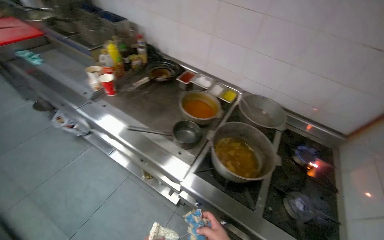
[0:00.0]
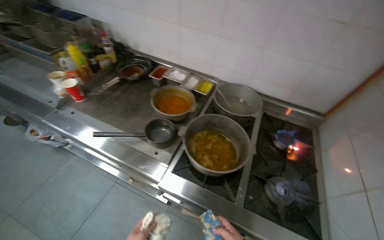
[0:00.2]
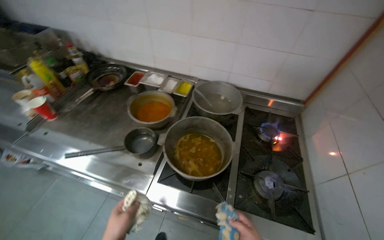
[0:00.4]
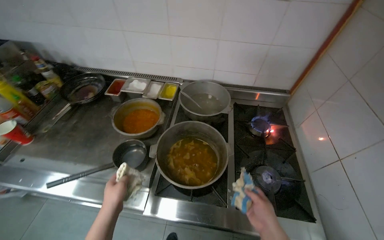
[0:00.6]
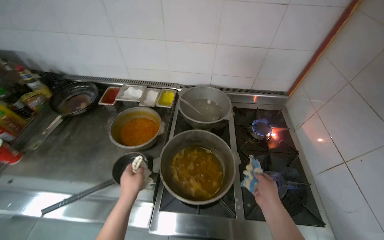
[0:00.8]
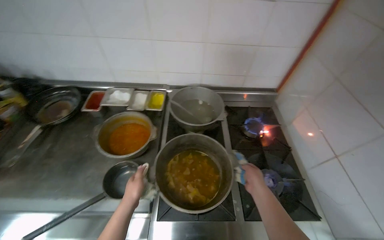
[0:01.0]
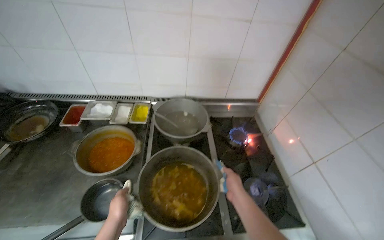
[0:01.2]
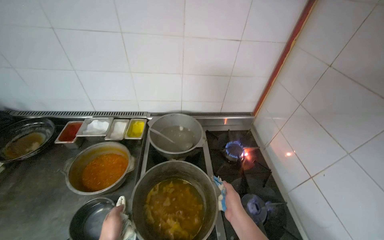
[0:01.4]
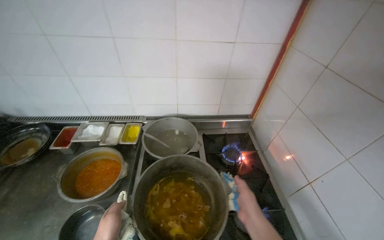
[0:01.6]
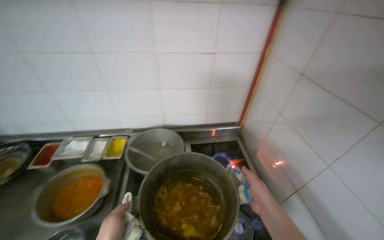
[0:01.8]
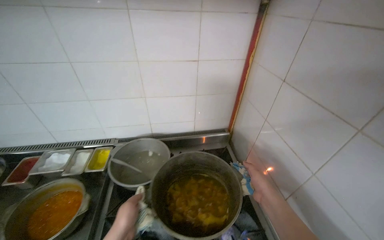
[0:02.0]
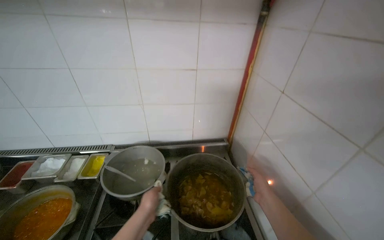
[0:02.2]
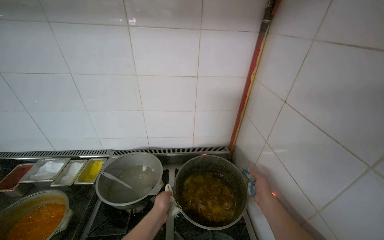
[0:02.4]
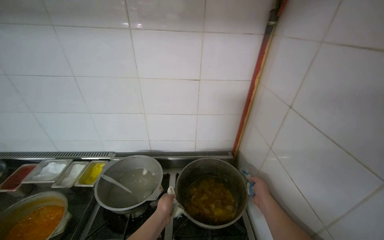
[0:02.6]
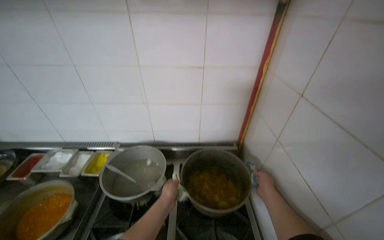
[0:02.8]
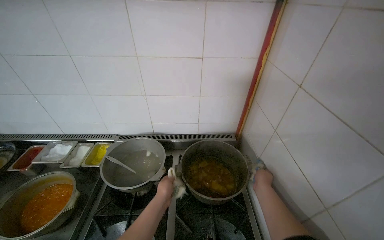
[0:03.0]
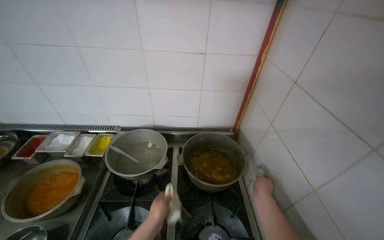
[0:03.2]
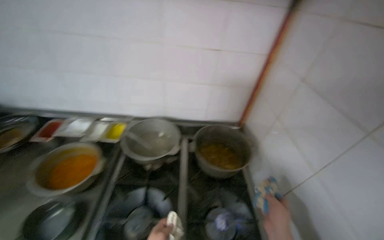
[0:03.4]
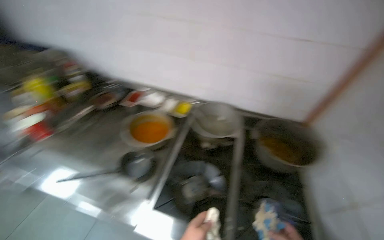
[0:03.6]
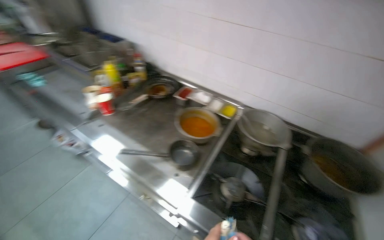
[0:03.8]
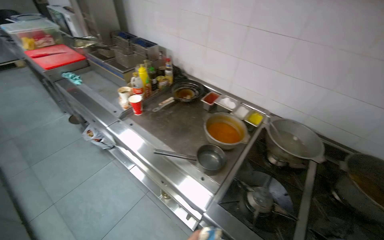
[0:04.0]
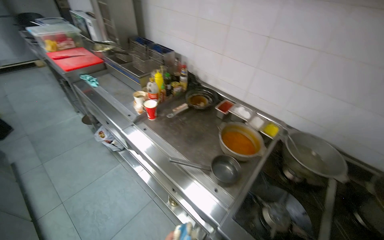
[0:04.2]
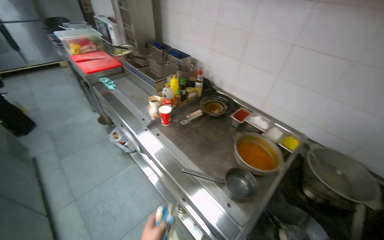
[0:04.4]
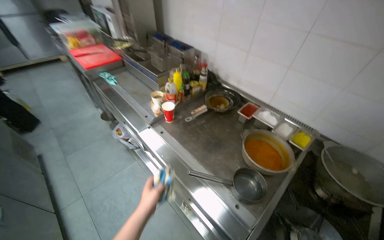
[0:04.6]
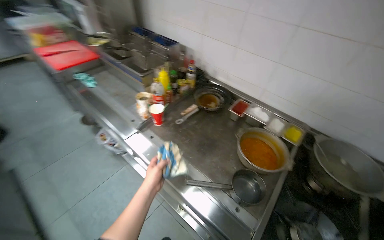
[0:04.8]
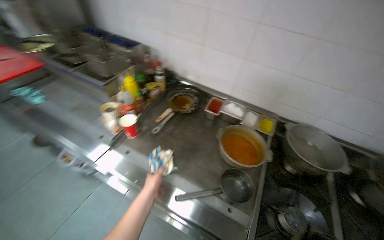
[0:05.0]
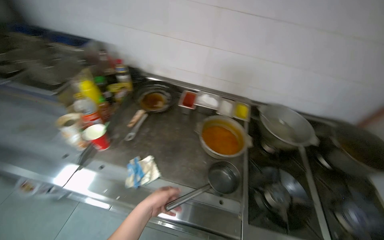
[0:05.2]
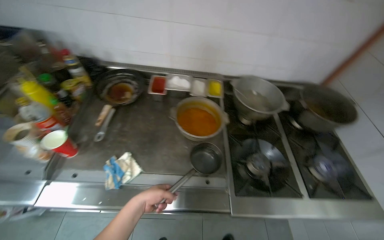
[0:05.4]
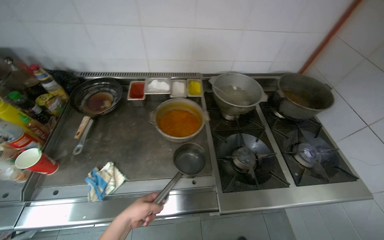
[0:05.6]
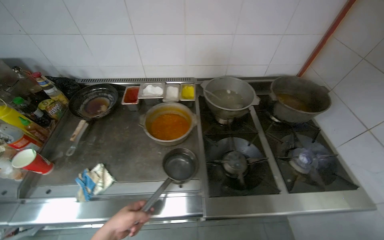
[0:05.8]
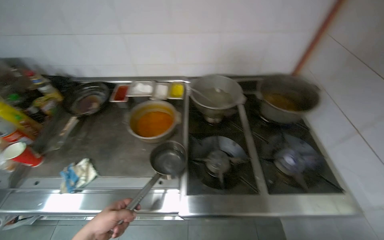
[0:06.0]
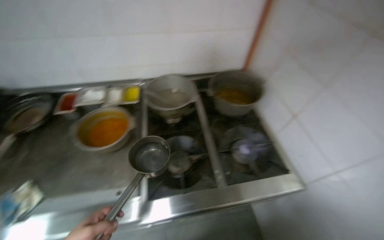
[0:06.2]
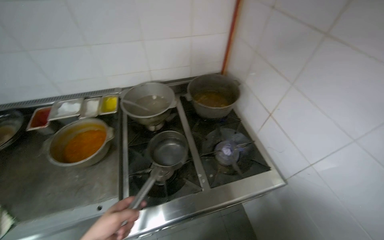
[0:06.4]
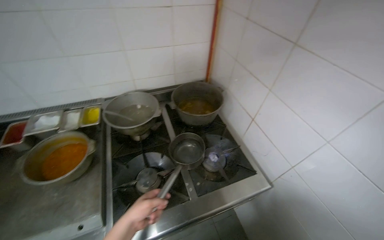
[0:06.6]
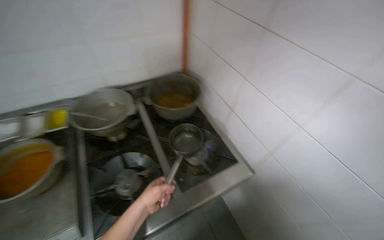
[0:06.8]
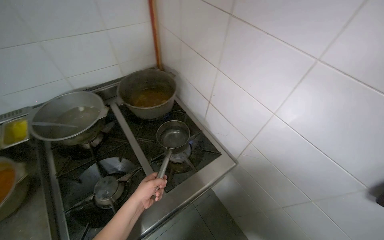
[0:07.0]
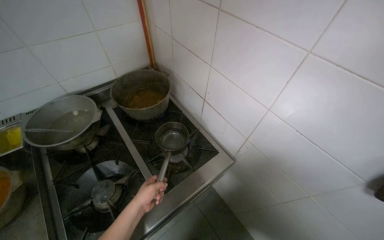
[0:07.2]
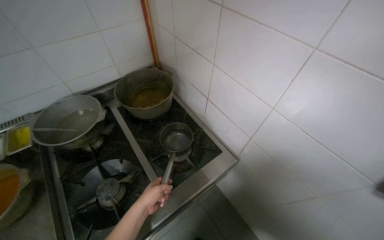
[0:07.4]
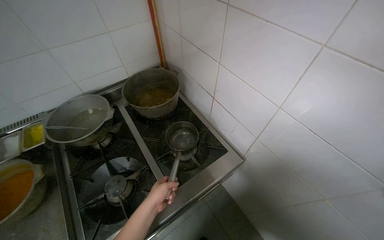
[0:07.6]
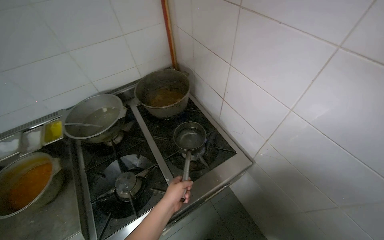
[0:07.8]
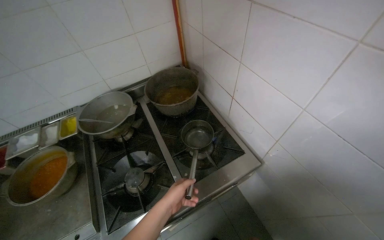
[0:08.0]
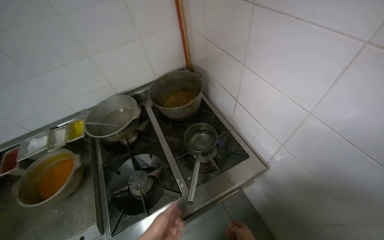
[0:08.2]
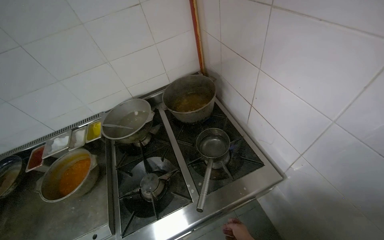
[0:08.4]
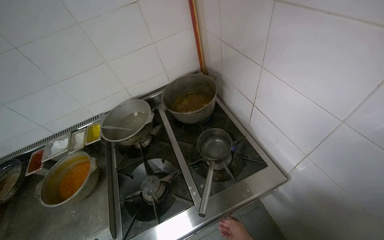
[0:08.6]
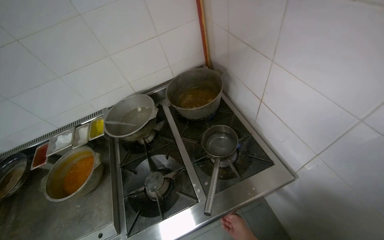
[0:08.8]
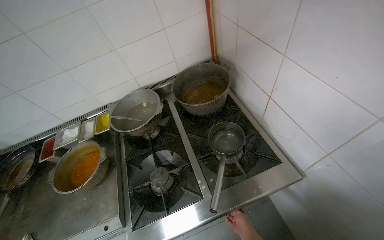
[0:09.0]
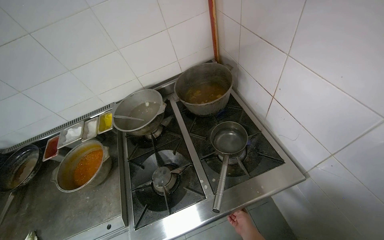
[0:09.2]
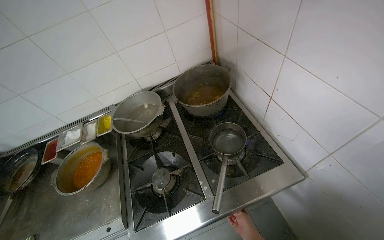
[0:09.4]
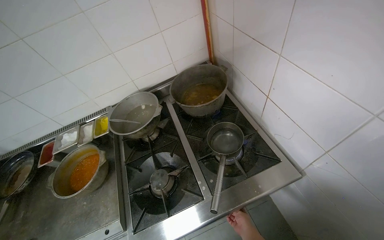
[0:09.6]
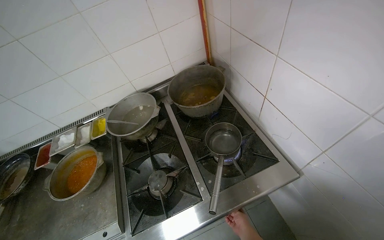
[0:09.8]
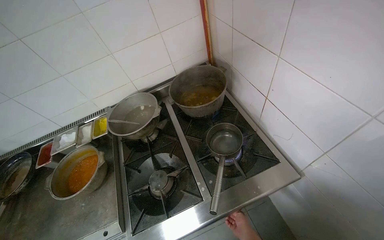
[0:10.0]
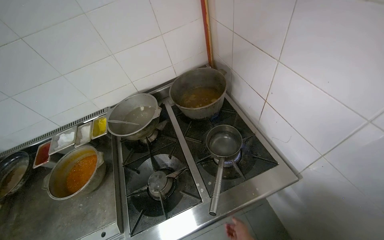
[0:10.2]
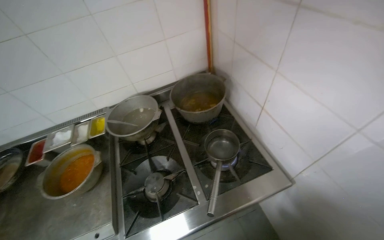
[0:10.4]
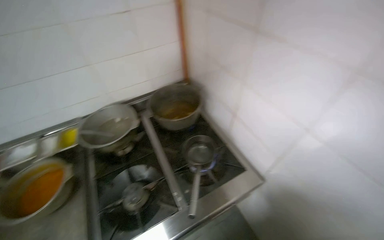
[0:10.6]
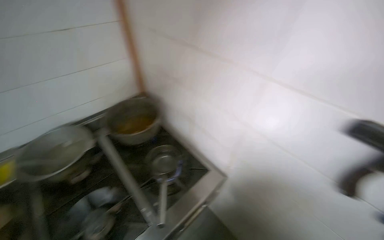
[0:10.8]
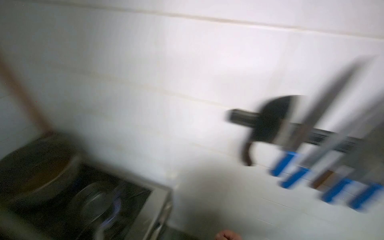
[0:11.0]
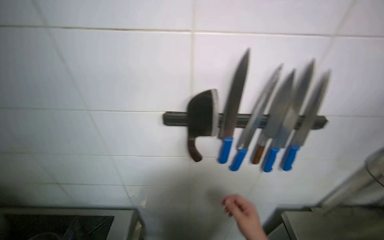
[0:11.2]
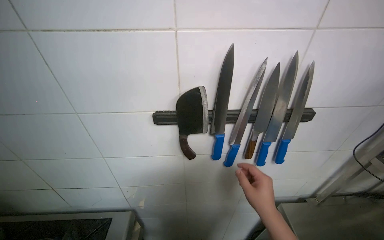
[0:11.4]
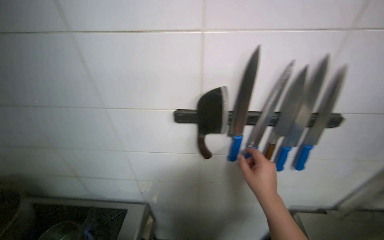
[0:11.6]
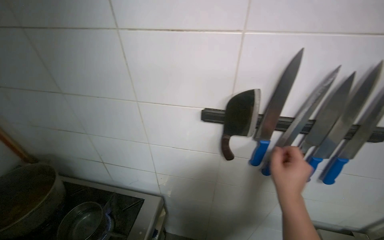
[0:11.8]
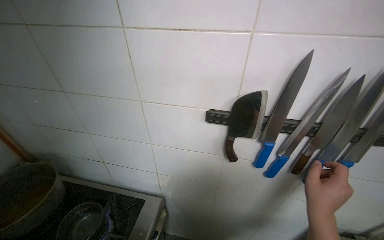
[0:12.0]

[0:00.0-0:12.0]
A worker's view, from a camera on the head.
Job: cooking food.
The whole recording: Preparing instant noodles. The worker sets up a pot on the stove, adds instant noodles, and seasons them.
0:00.0 to 0:01.6: The wearer looks roughly 35 degrees further to the right.
0:01.6 to 0:03.0: The right hand goes roughly 40 cm farther from the camera and to the right.
0:03.0 to 0:04.4: The head travels approximately 70 cm. The wearer looks about 45 degrees further to the left.
0:04.4 to 0:06.0: The head turns to the right by some 45 degrees. The view tips downward by approximately 15 degrees.
0:06.0 to 0:07.6: The head turns to the right by some 35 degrees.
0:07.6 to 0:09.0: The view swings approximately 20 degrees to the left.
0:10.4 to 0:12.0: The head rotates some 60 degrees to the right. The view tilts about 15 degrees upward.

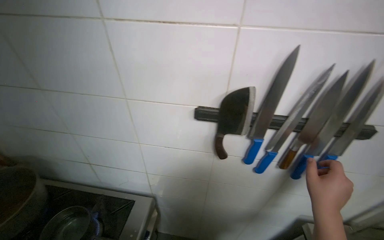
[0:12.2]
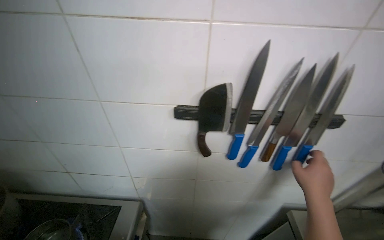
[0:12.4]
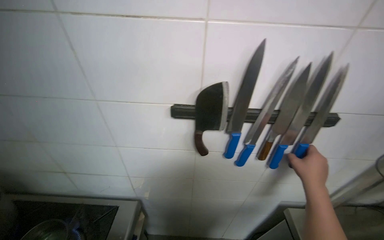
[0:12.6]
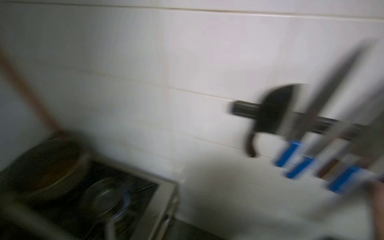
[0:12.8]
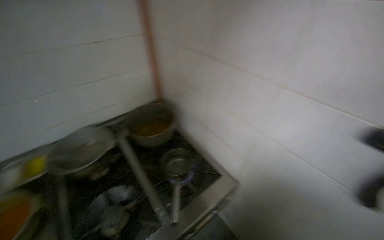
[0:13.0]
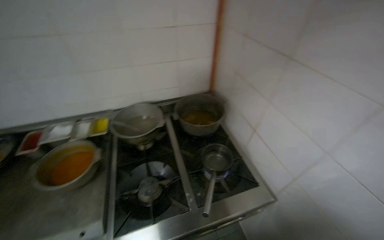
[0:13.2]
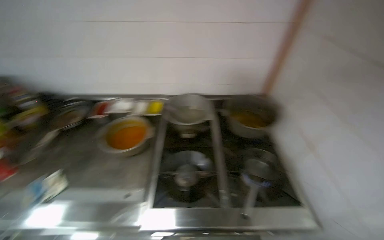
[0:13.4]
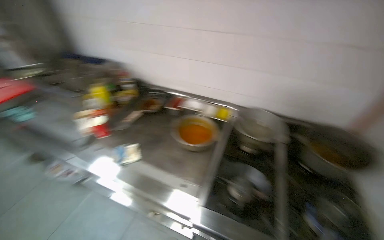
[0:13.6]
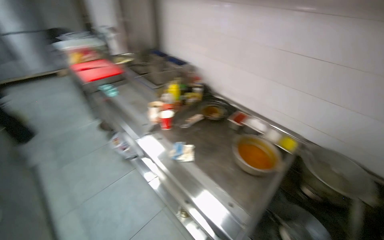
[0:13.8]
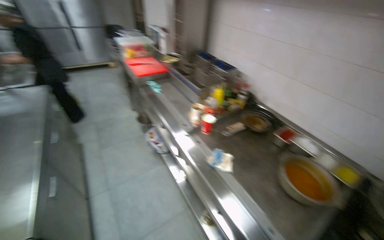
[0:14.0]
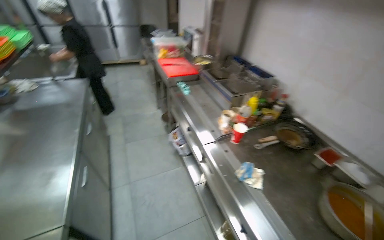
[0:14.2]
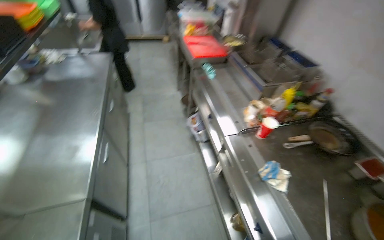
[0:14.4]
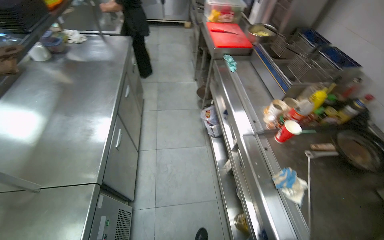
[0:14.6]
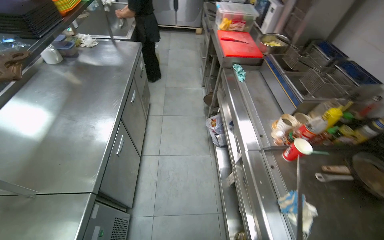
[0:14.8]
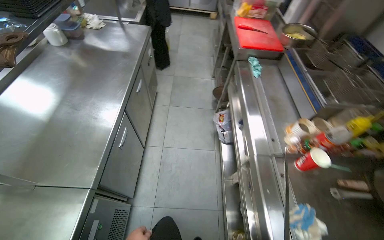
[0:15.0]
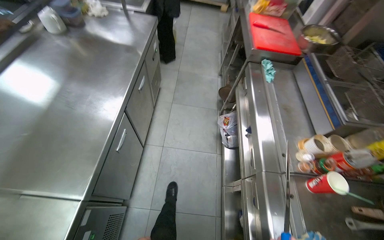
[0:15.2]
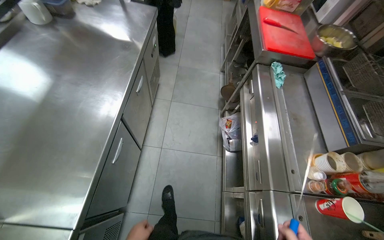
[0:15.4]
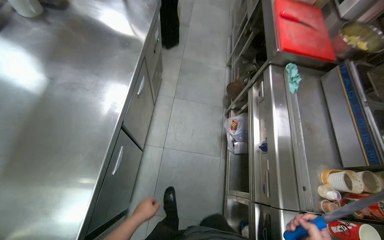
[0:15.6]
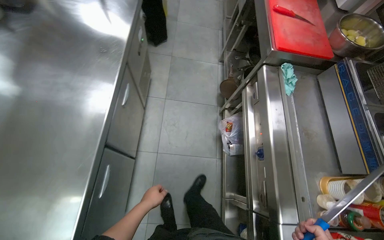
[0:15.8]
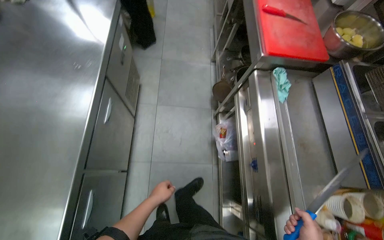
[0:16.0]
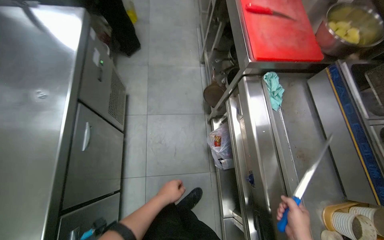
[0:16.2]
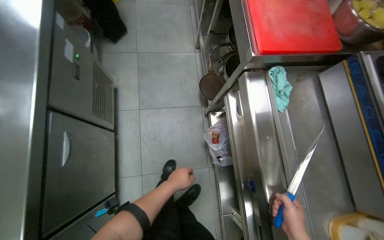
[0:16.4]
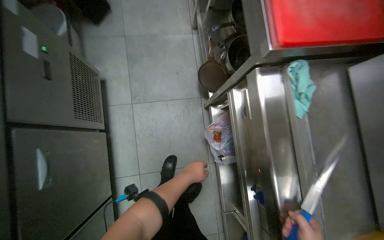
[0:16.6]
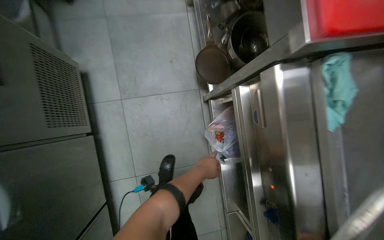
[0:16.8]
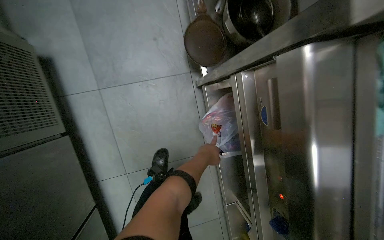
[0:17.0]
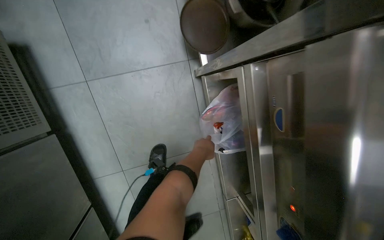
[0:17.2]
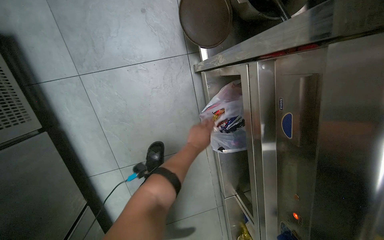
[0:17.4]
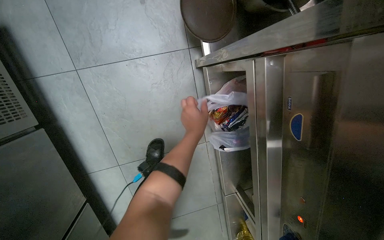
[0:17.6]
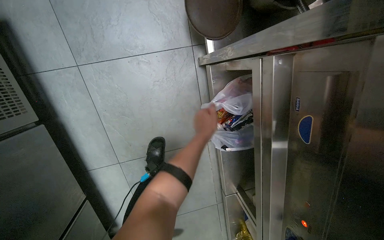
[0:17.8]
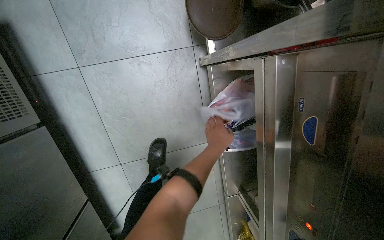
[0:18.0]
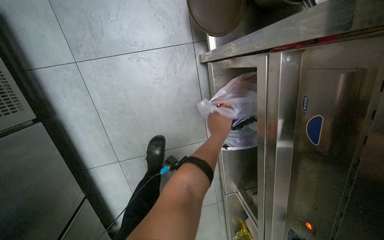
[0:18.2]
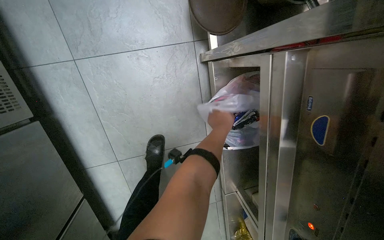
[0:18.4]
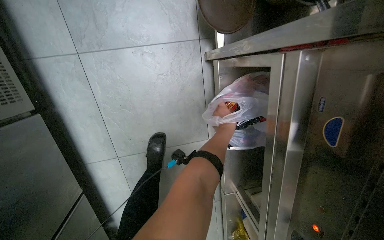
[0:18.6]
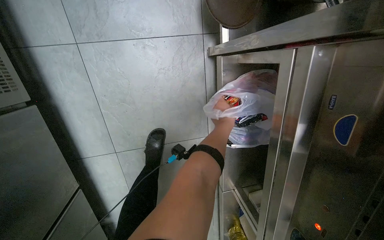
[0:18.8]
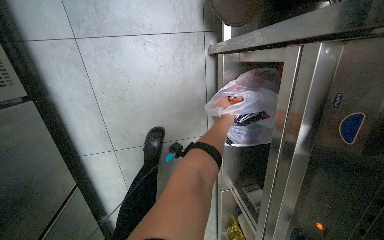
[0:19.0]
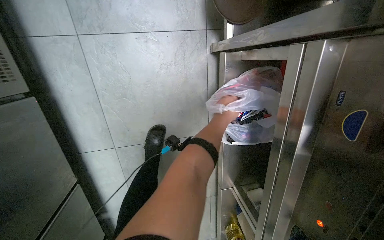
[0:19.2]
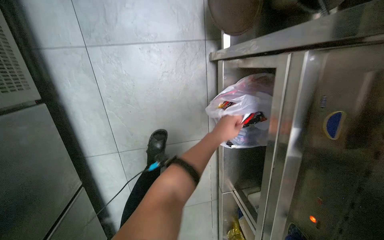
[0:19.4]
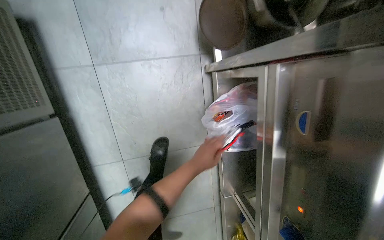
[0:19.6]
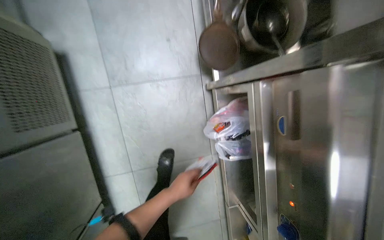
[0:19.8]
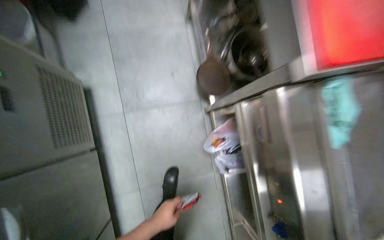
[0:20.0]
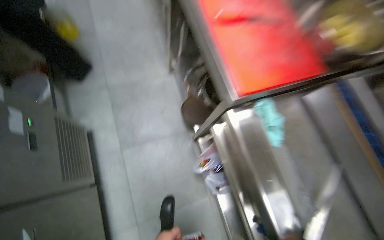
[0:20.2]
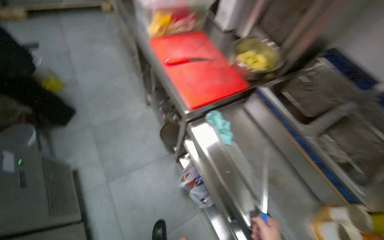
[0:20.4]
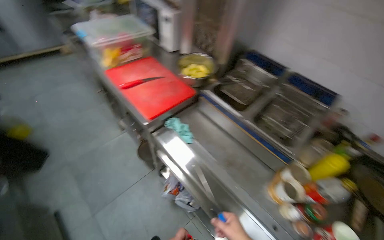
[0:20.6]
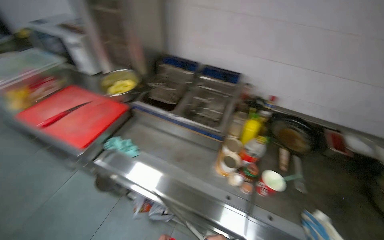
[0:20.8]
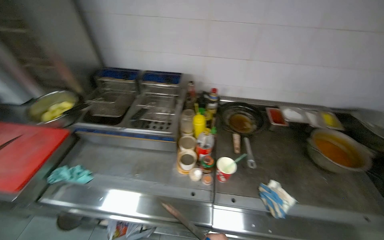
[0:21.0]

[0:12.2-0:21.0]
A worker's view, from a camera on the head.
Job: cooking food.
The whole recording: Preparing instant noodles. The worker sets up a pot on the stove, adds instant noodles, and seasons them.
0:12.2 to 0:13.6: The camera is carried roughly 40 cm. The head turns to the left by about 105 degrees.
0:13.6 to 0:15.2: The wearer moves roughly 80 cm. The head turns to the left by roughly 75 degrees.
0:15.2 to 0:16.6: The camera travels about 90 cm. The camera pitches downward, by about 25 degrees.
0:16.6 to 0:18.0: The head travels approximately 50 cm. The camera pitches downward, by some 25 degrees.
0:18.0 to 0:19.6: The left hand goes about 10 cm to the left.
0:19.6 to 0:21.0: The head travels about 1 m. The wearer's head swings approximately 75 degrees to the right. The view tips upward by about 50 degrees.
